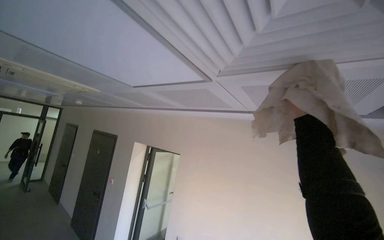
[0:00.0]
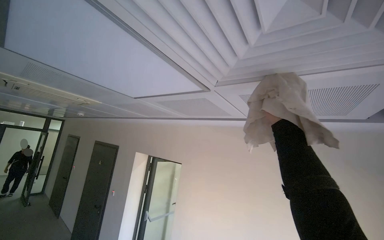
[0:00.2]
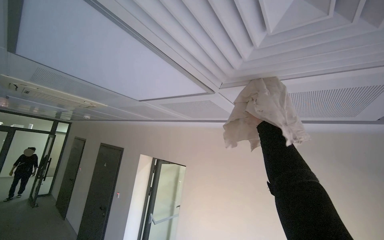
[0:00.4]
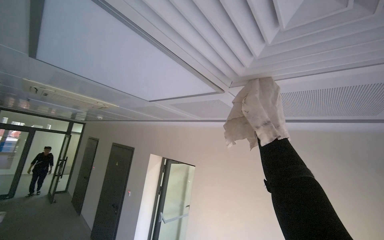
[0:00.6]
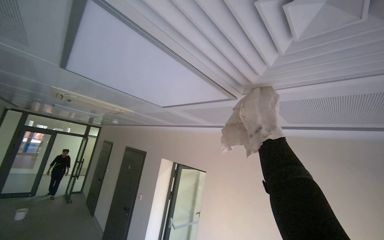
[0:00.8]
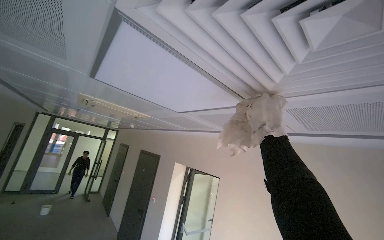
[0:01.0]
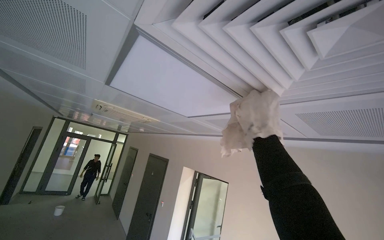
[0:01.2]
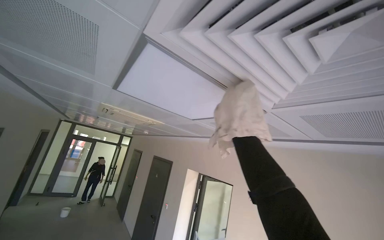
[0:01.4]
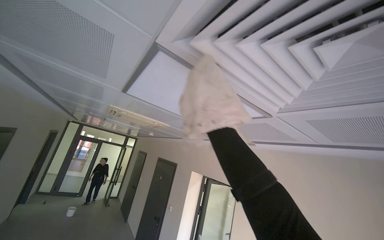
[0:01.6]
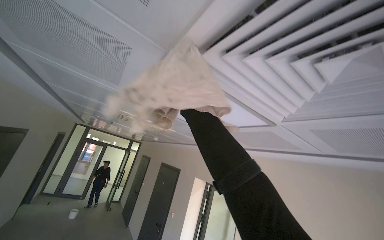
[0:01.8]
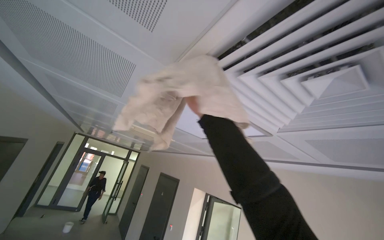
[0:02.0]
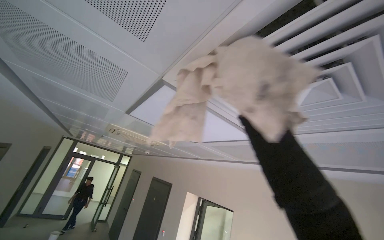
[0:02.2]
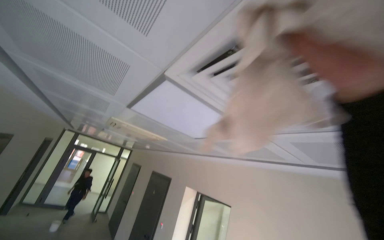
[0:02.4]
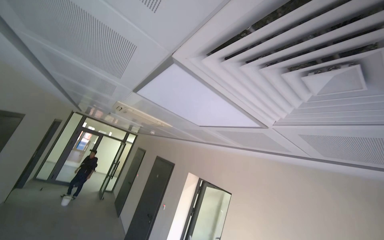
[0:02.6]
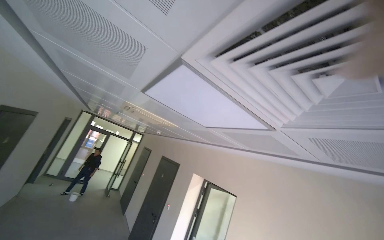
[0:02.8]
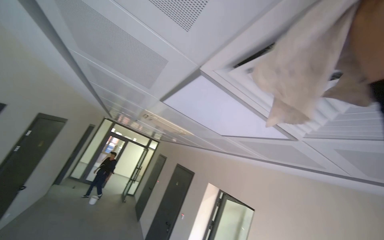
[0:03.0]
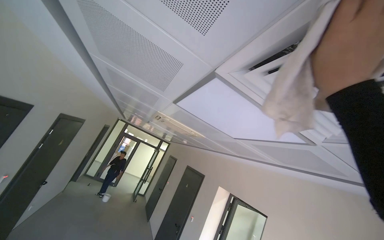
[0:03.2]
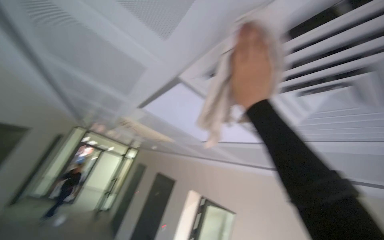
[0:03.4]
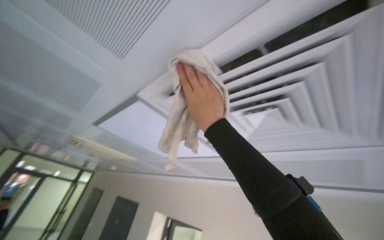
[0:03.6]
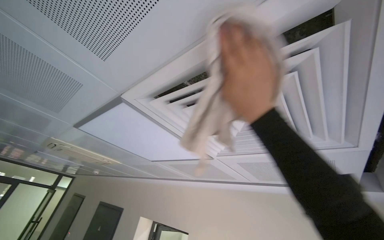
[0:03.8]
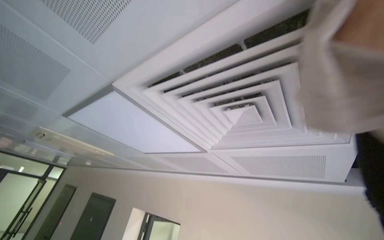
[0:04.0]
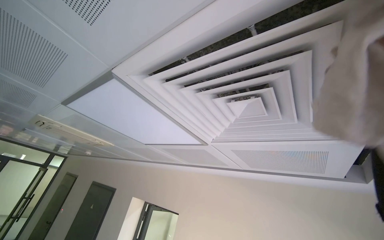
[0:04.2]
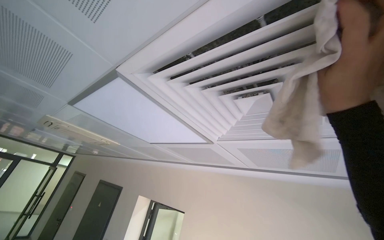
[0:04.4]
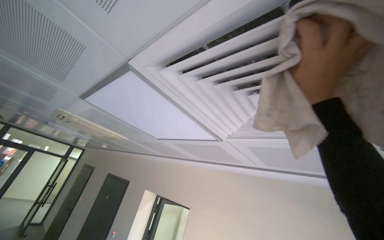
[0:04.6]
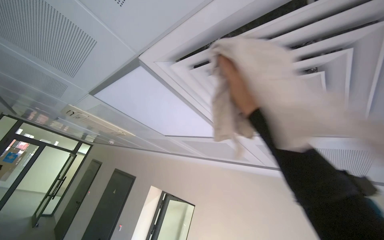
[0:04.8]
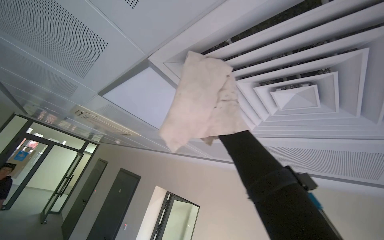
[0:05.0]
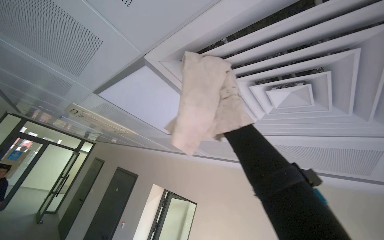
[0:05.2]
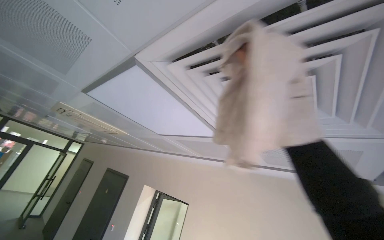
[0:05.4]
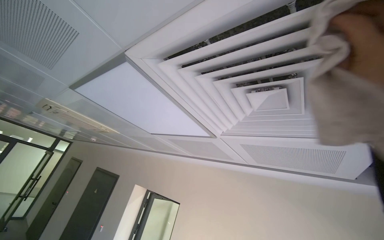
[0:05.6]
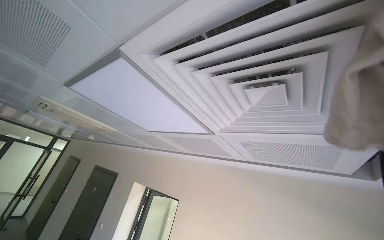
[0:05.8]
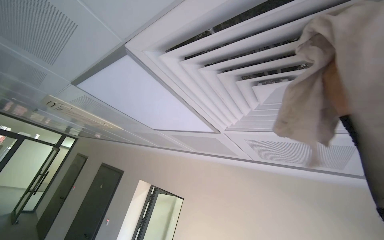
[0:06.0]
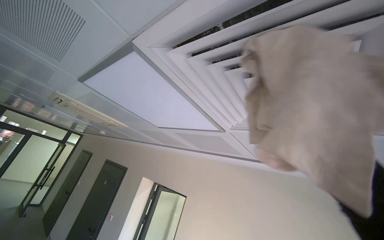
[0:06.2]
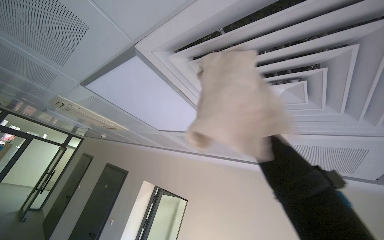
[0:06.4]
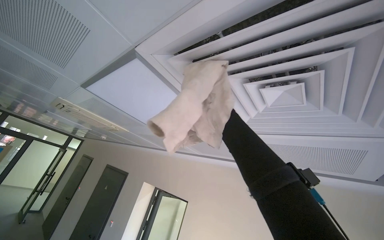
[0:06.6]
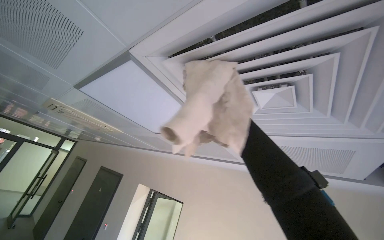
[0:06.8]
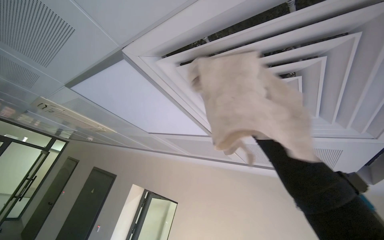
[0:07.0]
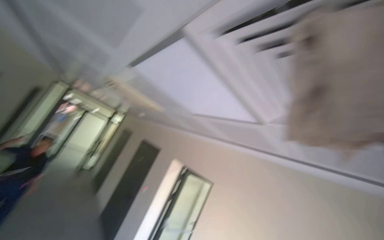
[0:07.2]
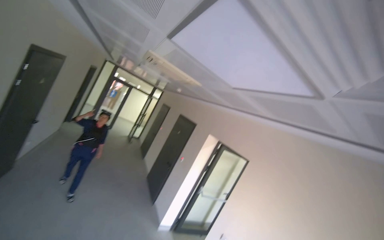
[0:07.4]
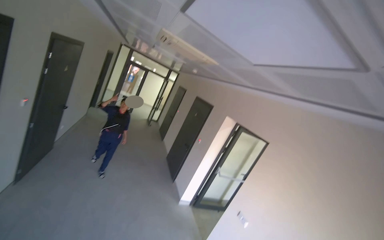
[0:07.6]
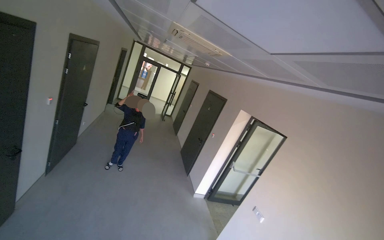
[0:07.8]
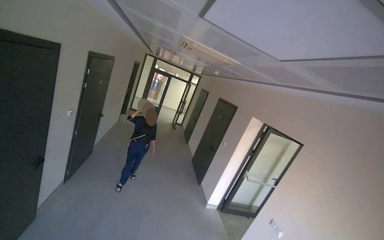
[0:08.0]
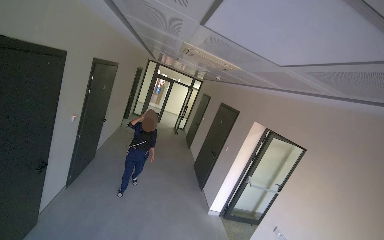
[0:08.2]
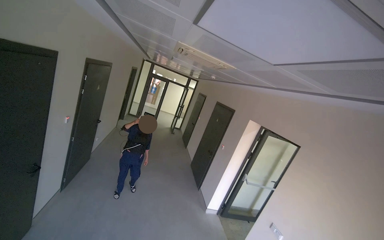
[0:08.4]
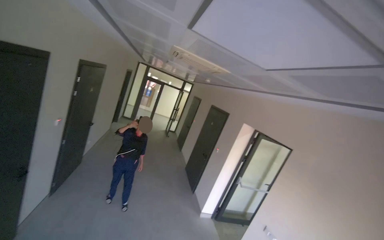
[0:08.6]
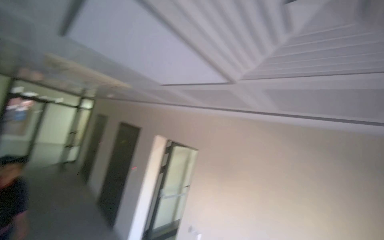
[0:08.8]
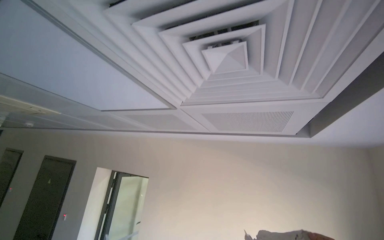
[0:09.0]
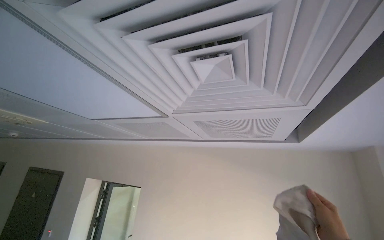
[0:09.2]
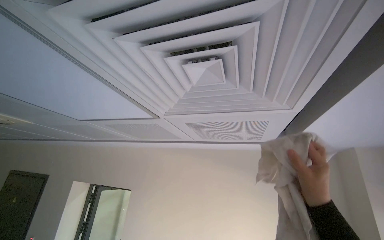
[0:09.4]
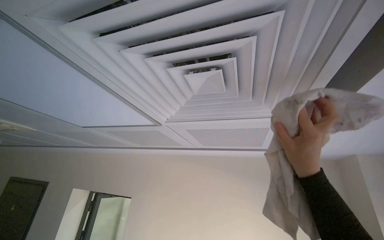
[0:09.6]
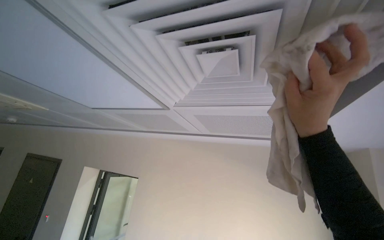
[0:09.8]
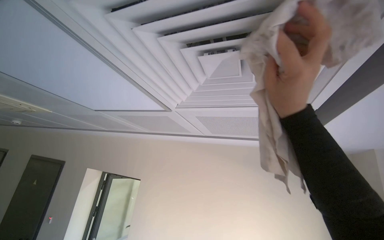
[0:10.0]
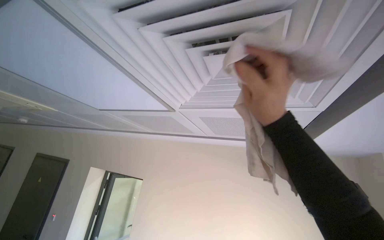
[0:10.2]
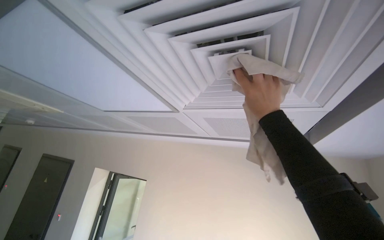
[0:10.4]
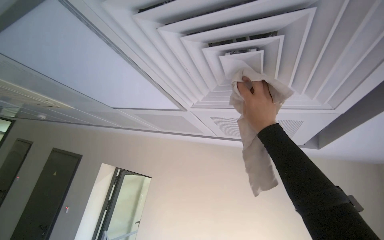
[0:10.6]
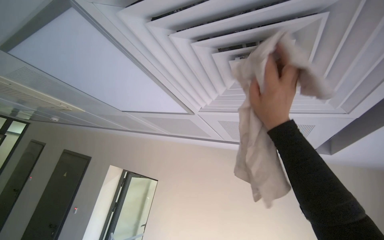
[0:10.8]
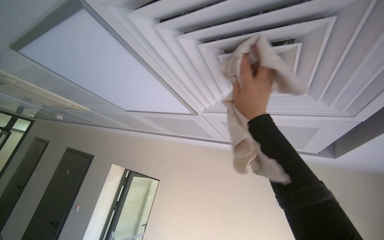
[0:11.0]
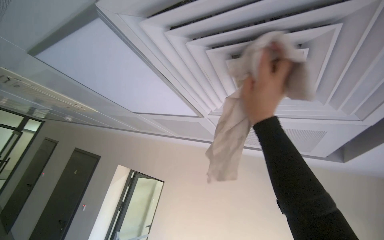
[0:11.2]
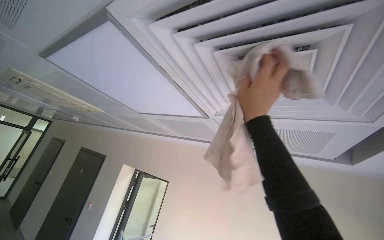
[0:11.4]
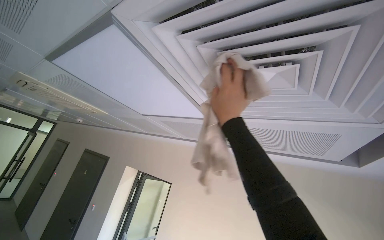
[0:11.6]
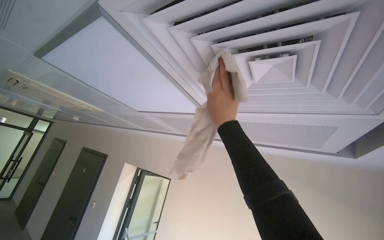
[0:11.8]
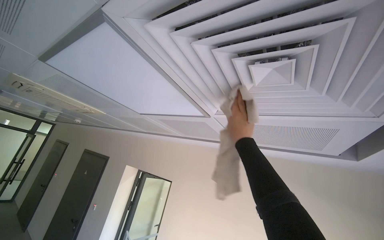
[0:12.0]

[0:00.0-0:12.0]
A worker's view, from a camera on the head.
Job: wiping surfaces.
The whole recording: Wiping ceiling vent. The worker wipes dust from the ceiling vent with a cloth.
0:00.0 to 0:01.6: The view swings about 20 degrees to the left.
0:03.0 to 0:04.4: The camera sweeps to the right, by some 25 degrees.
0:06.0 to 0:07.6: The camera is aimed about 35 degrees further to the left. The view tilts about 20 degrees downward.
0:07.6 to 0:09.0: The head turns to the right by some 50 degrees. The view tilts about 15 degrees upward.
0:10.4 to 0:12.0: The right hand is displaced farther from the camera by about 10 cm, and travels to the left and back again, some 25 cm each way.

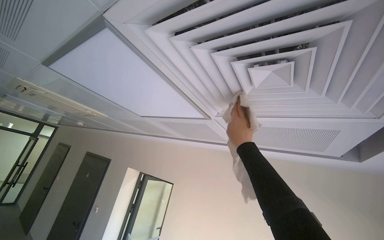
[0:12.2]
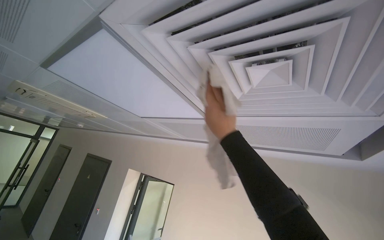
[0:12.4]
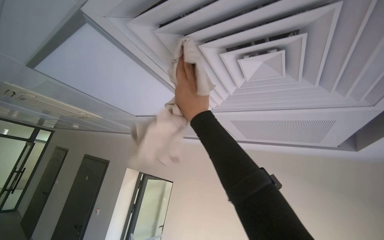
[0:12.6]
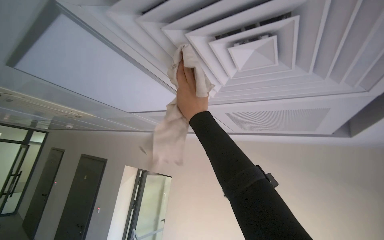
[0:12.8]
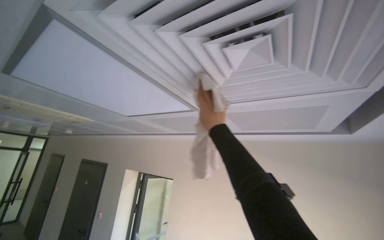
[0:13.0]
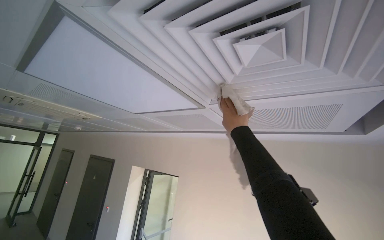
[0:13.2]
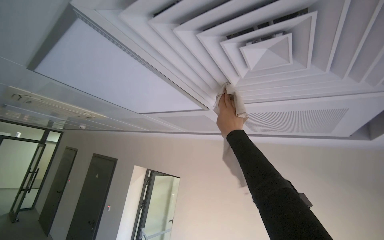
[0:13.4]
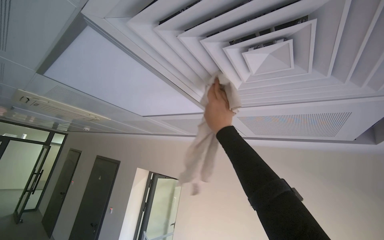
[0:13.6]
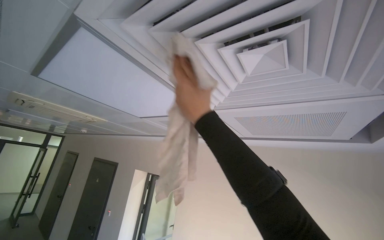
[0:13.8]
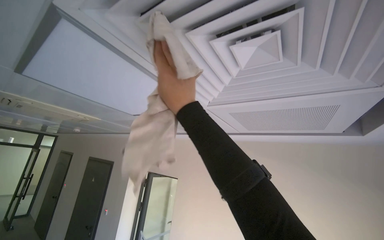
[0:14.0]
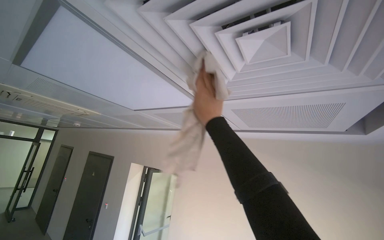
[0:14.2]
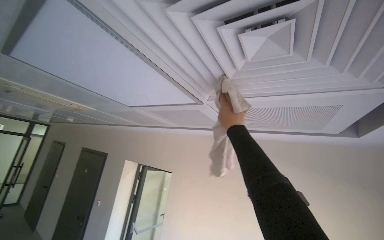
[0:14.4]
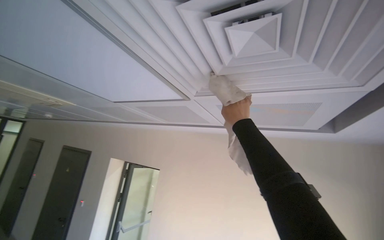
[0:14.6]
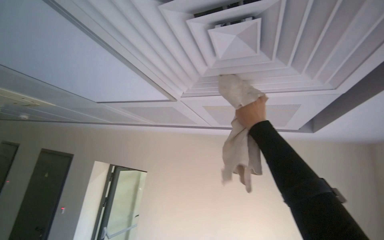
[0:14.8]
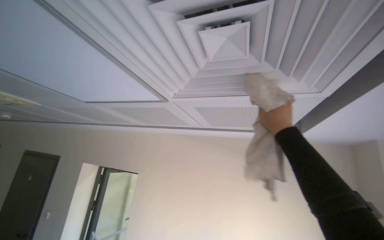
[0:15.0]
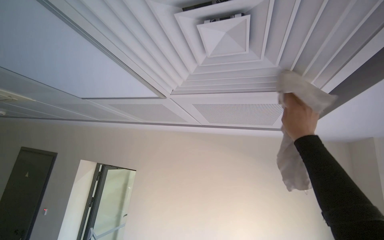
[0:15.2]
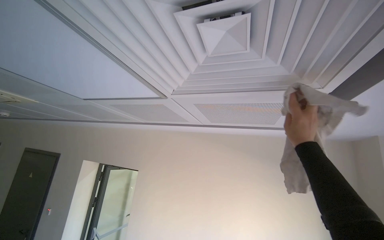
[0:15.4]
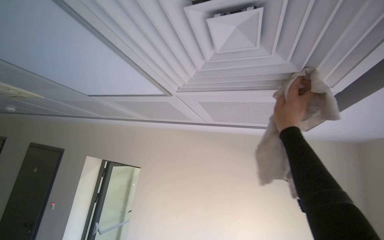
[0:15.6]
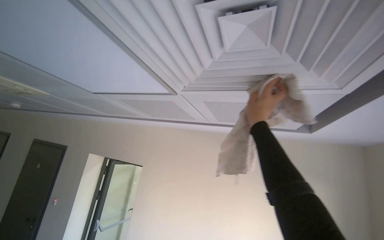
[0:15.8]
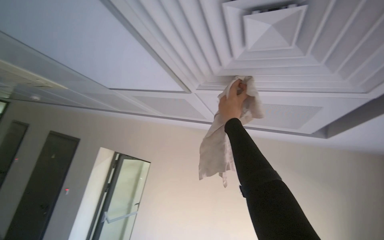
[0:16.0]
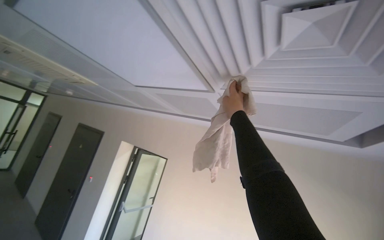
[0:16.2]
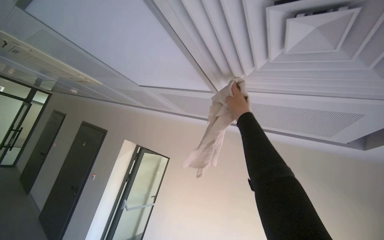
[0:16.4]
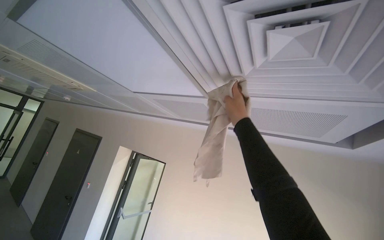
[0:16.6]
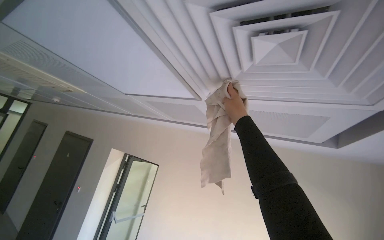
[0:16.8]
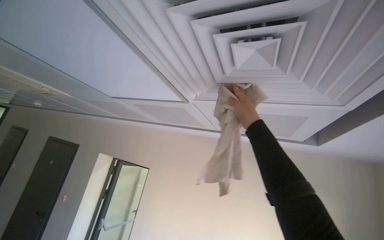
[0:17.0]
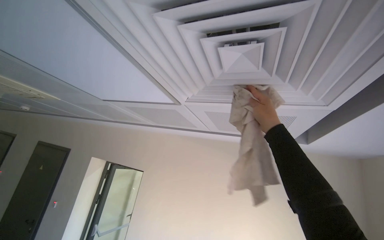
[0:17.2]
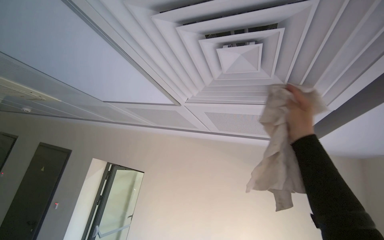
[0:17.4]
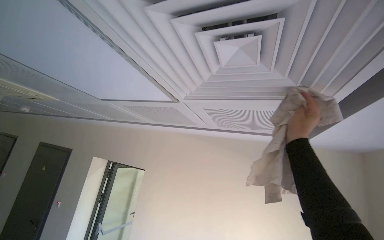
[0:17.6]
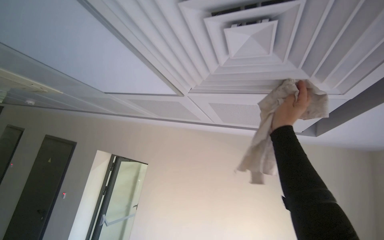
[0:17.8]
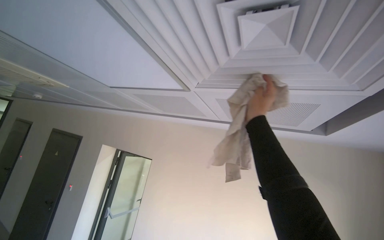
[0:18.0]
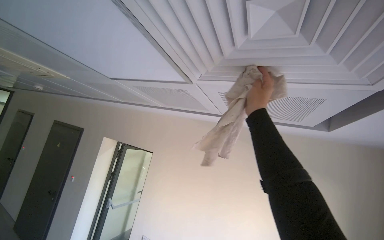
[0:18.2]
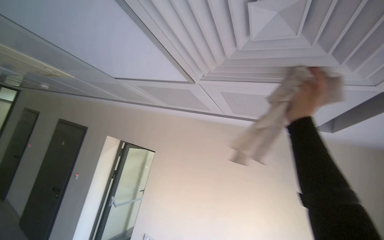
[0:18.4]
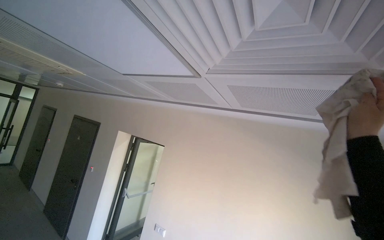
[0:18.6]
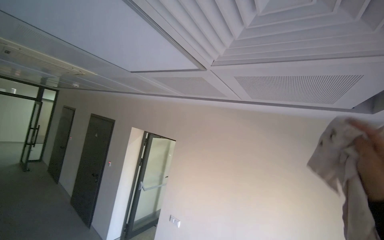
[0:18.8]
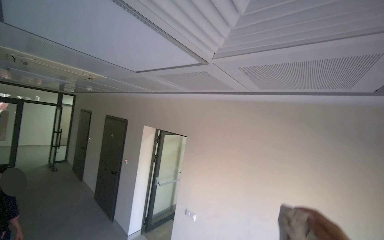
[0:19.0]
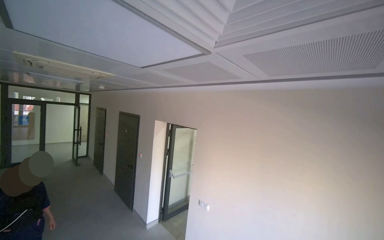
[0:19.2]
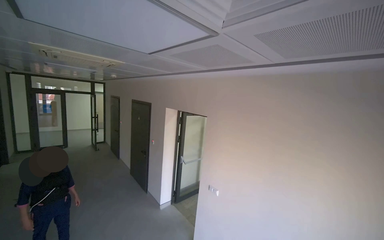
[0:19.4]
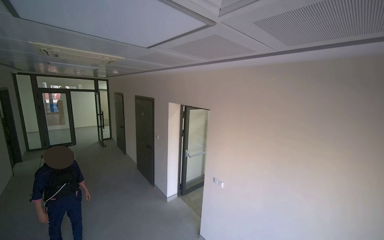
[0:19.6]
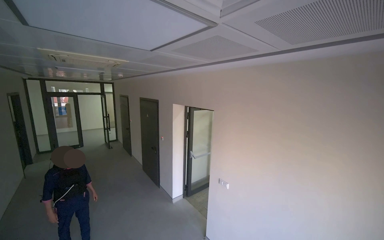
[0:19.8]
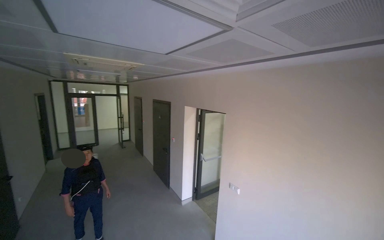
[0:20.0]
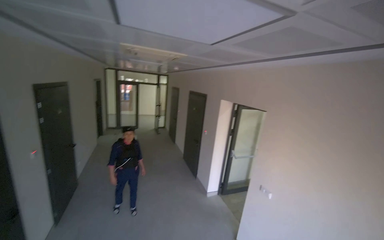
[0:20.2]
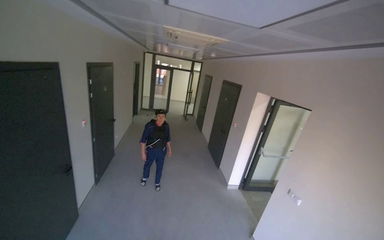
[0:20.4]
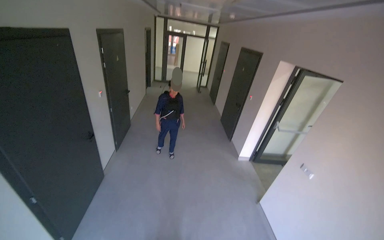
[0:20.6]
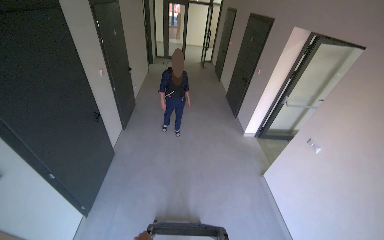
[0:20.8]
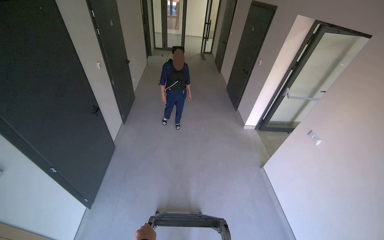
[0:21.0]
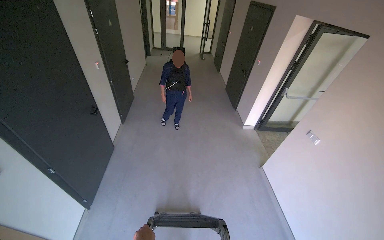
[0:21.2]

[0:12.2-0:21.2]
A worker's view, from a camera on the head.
Job: wiping surfaces.
The whole recording: Wiping ceiling vent. The worker wipes dust from the ceiling vent with a cloth.
0:12.2 to 0:13.8: The right hand moves left and right over roughly 15 cm, changing direction 2 times.
0:13.8 to 0:15.2: The view pans to the right by roughly 15 degrees. The right hand moves to the right, approximately 40 cm.
0:15.2 to 0:16.6: The right hand heads to the left, covering some 35 cm.
0:16.6 to 0:18.2: The right hand moves roughly 25 cm to the right and comes back.
0:18.2 to 0:19.8: The view swings roughly 25 degrees to the left. The wearer looks roughly 15 degrees further downward.
0:19.8 to 0:21.2: The wearer looks about 35 degrees further to the left. The view tips downward by approximately 30 degrees.
